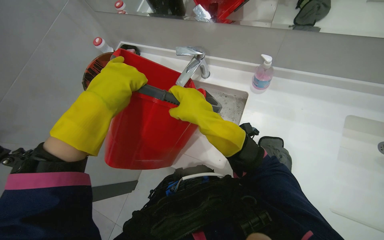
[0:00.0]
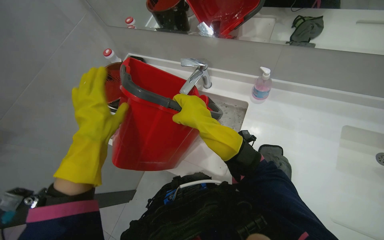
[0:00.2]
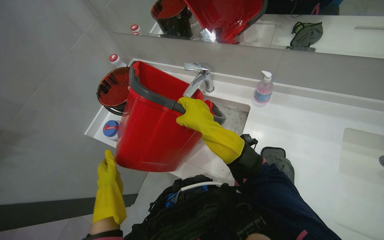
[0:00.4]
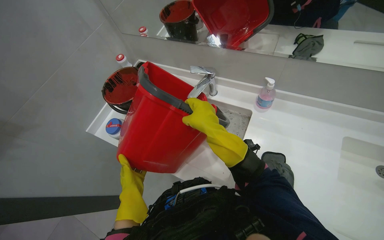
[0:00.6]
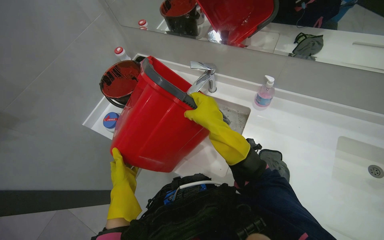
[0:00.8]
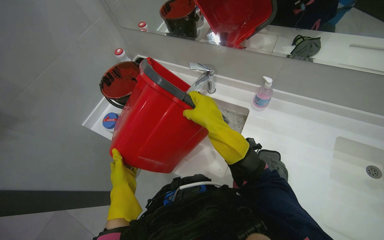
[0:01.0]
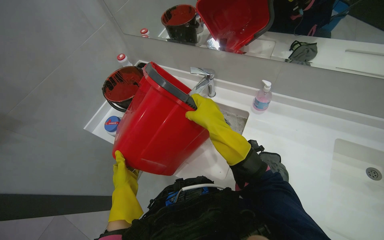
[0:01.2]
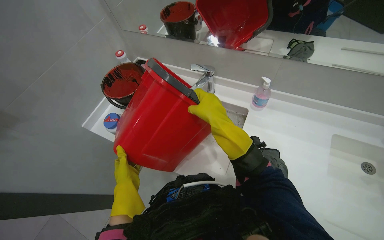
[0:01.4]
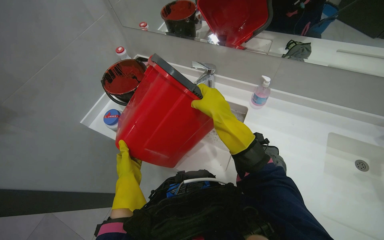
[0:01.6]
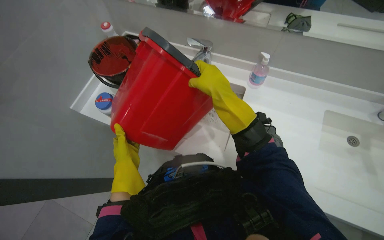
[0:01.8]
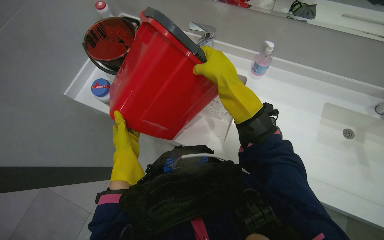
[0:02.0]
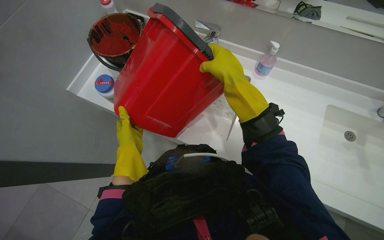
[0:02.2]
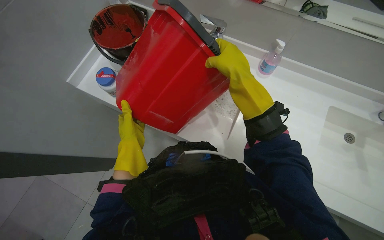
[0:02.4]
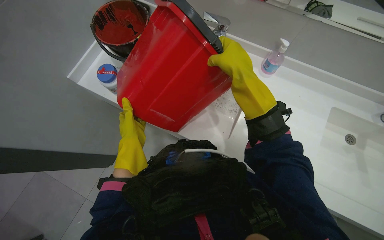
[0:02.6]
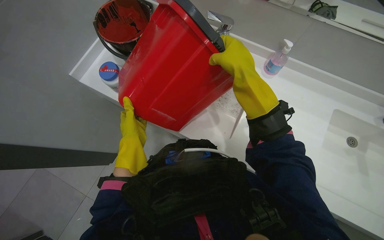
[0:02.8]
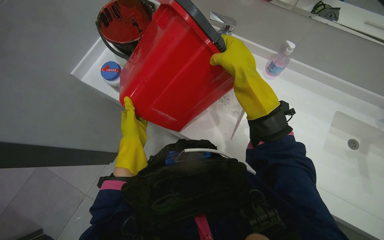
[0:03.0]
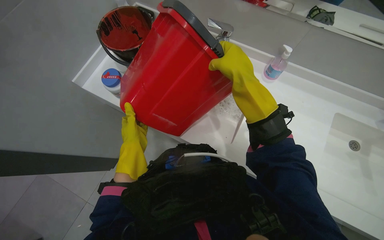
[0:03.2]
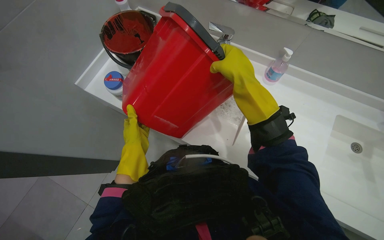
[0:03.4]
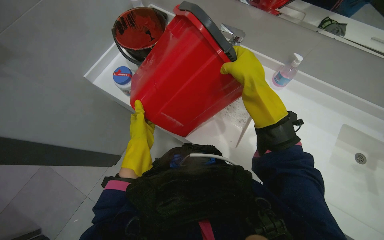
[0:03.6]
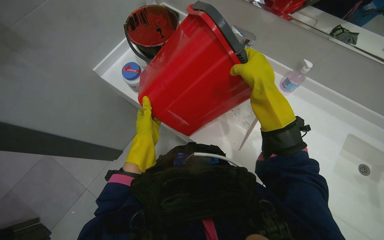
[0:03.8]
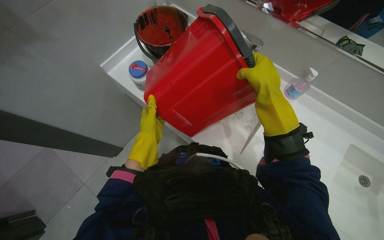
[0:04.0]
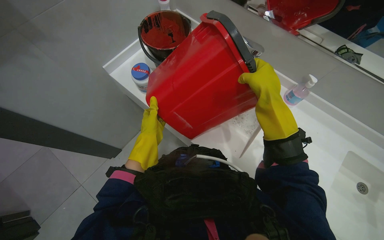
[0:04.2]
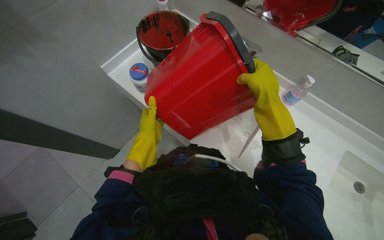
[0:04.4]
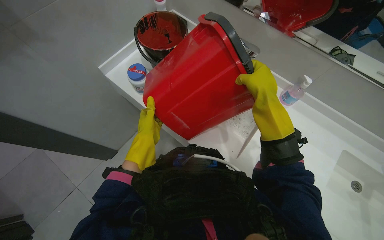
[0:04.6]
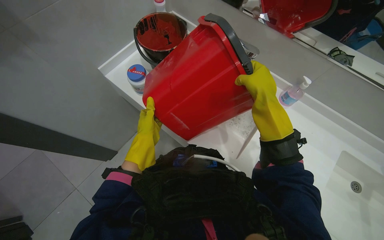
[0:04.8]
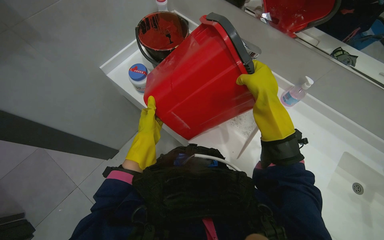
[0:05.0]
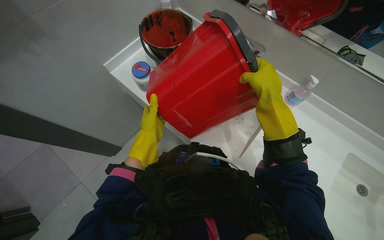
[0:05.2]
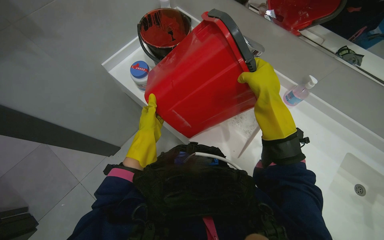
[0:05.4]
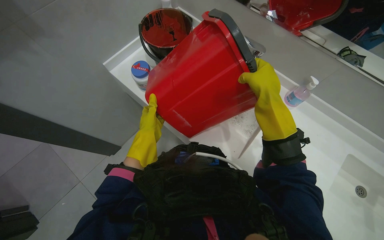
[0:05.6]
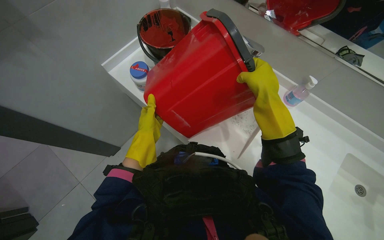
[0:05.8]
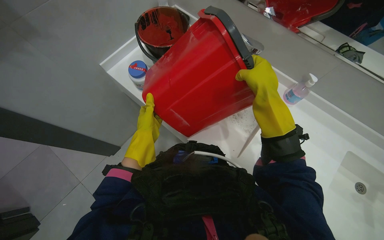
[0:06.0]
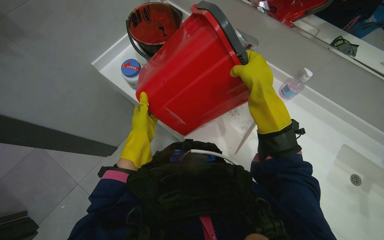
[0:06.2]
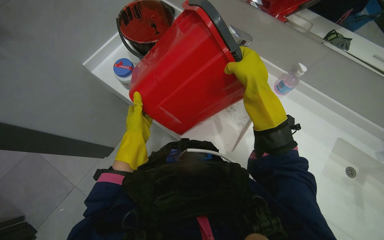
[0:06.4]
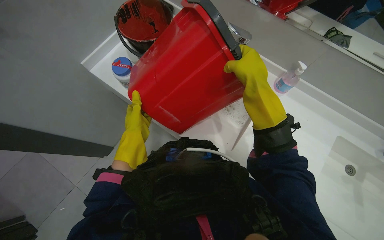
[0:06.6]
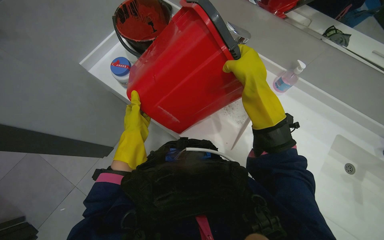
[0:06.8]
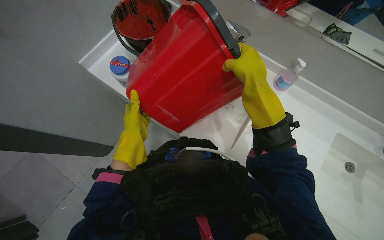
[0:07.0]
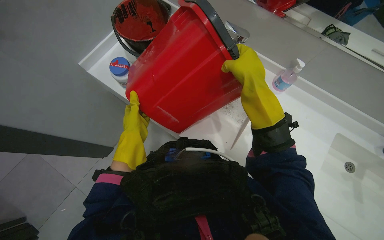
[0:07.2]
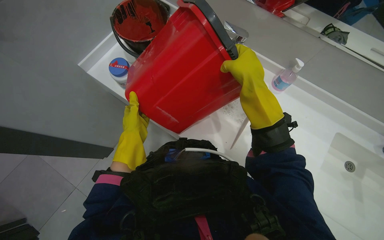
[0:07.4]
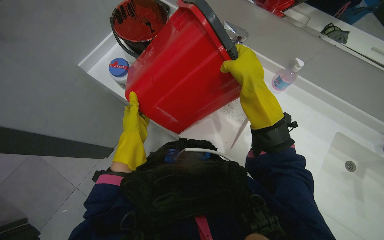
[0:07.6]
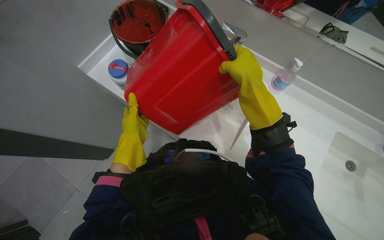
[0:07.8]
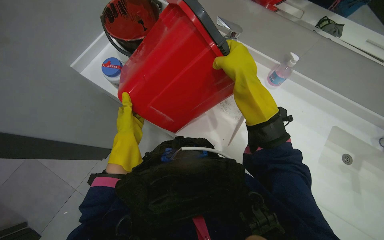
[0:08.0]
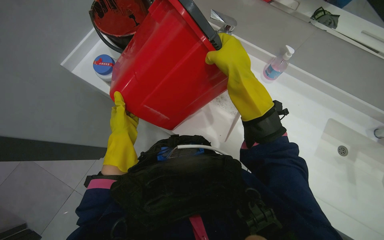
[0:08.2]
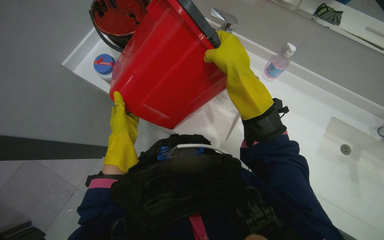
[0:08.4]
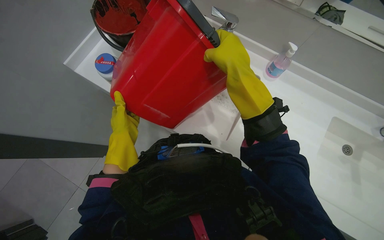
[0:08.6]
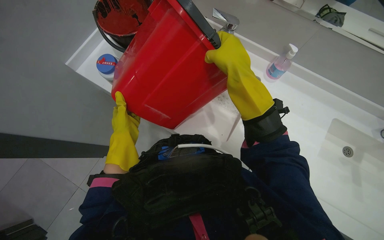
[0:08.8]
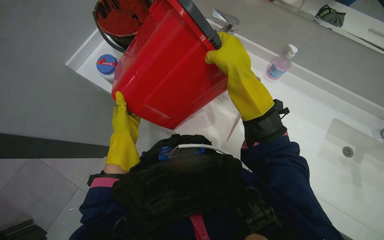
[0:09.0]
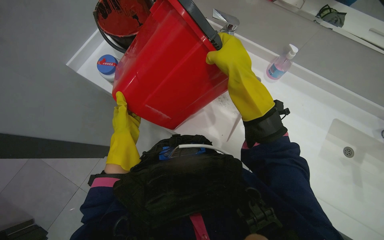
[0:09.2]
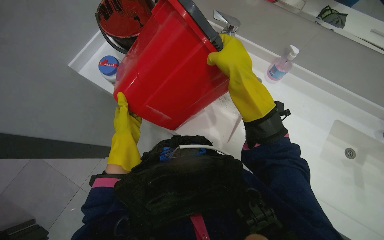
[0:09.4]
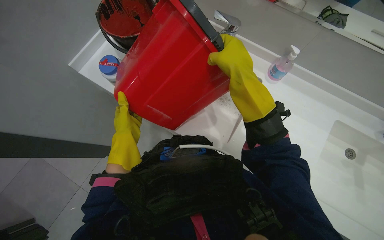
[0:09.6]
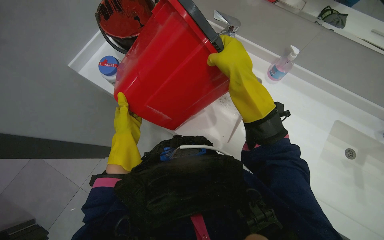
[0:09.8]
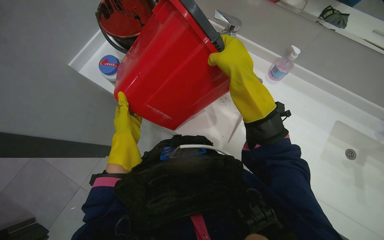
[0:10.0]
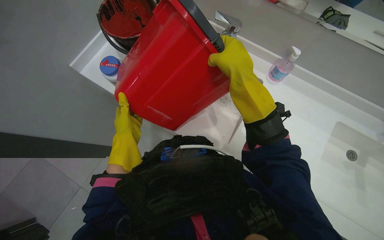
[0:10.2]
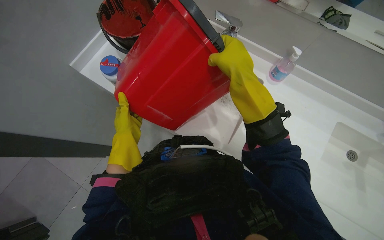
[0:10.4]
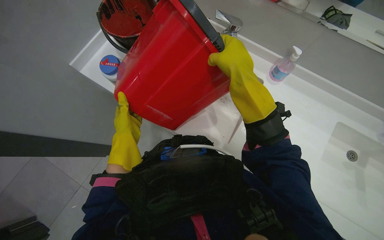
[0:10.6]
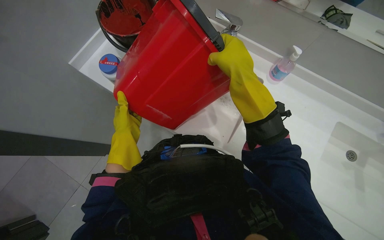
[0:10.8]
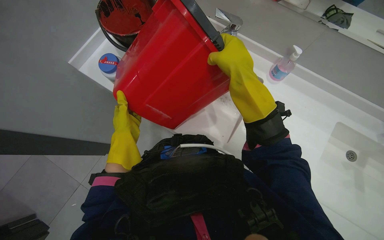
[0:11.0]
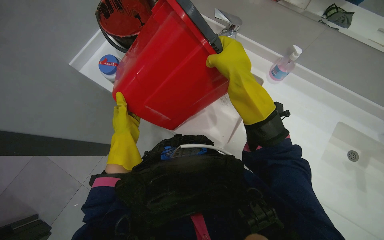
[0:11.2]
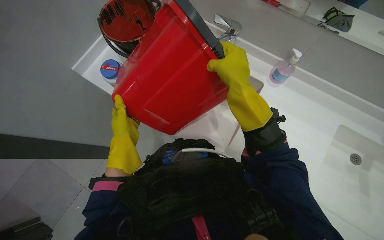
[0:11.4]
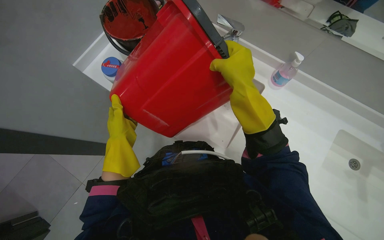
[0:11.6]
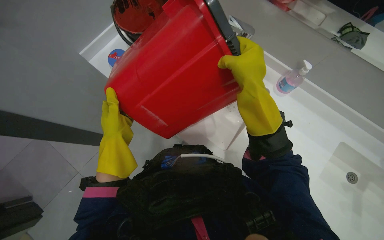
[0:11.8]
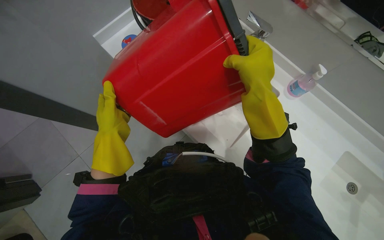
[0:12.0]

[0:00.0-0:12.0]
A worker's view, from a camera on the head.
Job: preparing cleaning supplies.
The whole recording: Emptying and refilling cleaning buckets. The worker empties dirty water from cleaning buckets into the sink and refills a bucket with clean water.
0:00.0 to 0:01.6: The left hand shifts approximately 25 cm down the picture.
0:01.6 to 0:03.0: The hands work in one place, with small movements.
0:03.0 to 0:10.4: The hands stay close to where they were, moving slightly.
0:10.4 to 0:12.0: The hands work in one place, with small movements.

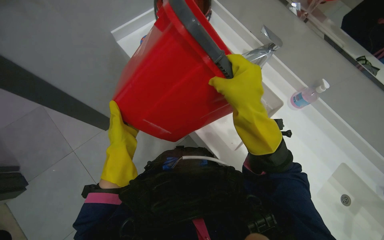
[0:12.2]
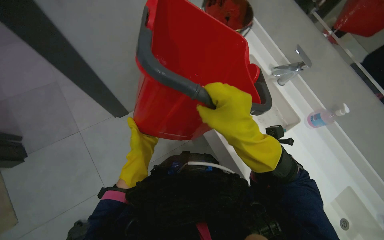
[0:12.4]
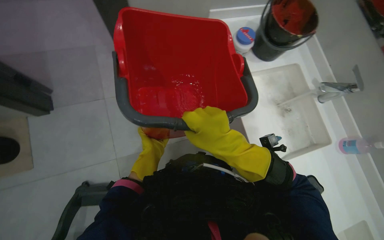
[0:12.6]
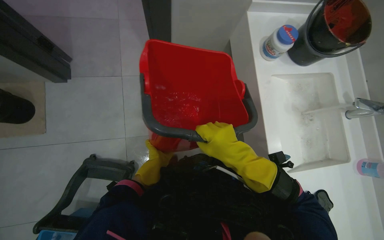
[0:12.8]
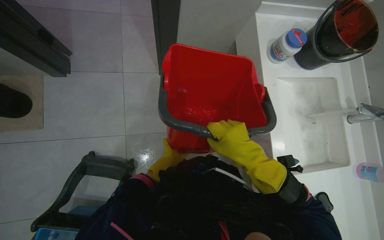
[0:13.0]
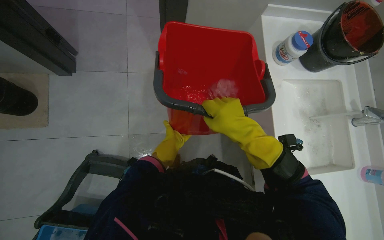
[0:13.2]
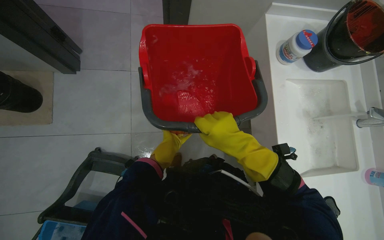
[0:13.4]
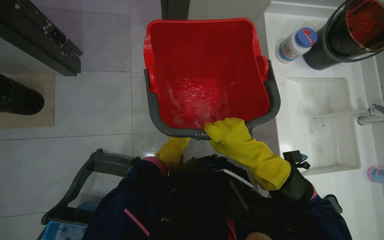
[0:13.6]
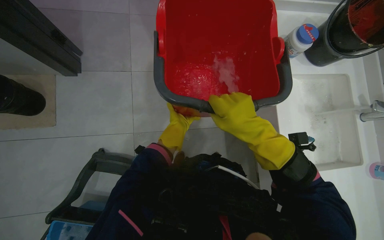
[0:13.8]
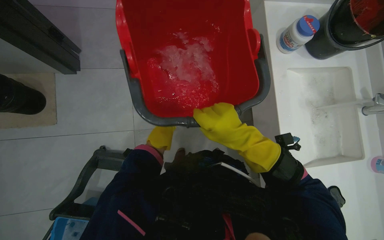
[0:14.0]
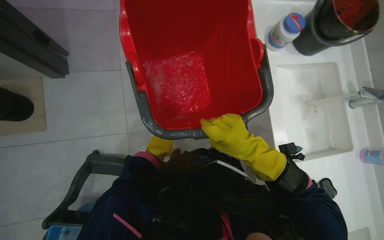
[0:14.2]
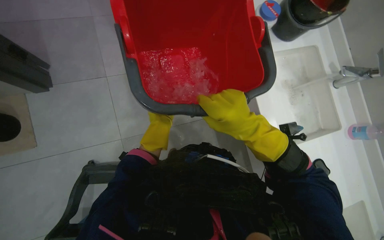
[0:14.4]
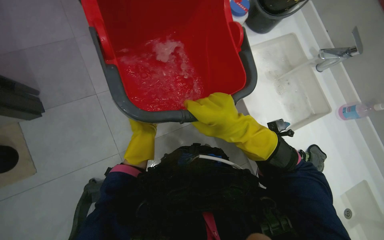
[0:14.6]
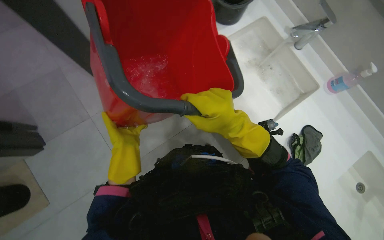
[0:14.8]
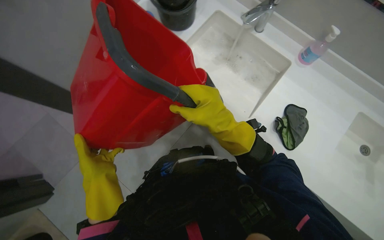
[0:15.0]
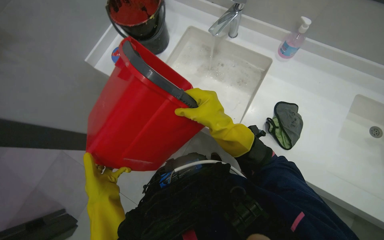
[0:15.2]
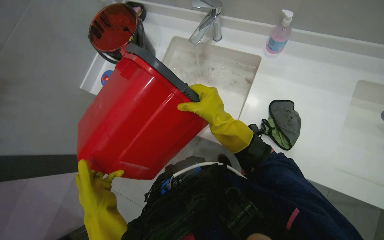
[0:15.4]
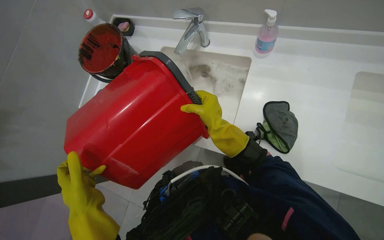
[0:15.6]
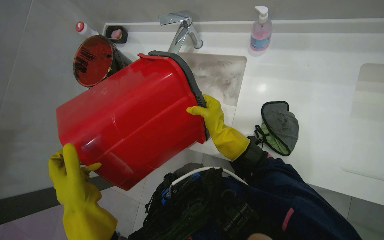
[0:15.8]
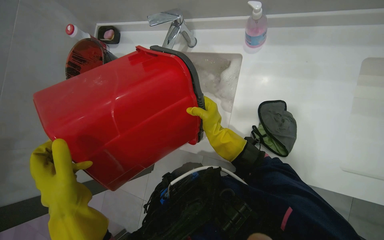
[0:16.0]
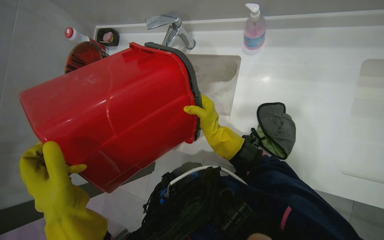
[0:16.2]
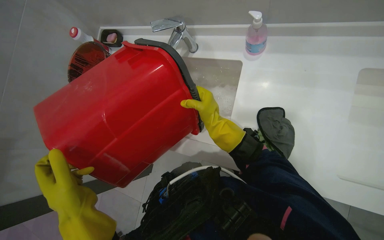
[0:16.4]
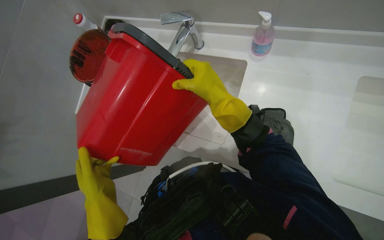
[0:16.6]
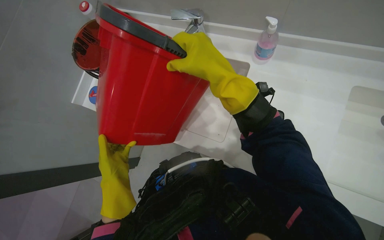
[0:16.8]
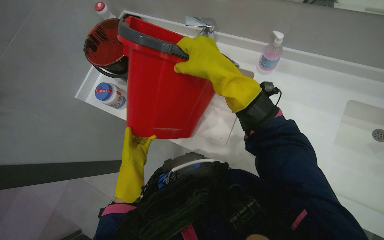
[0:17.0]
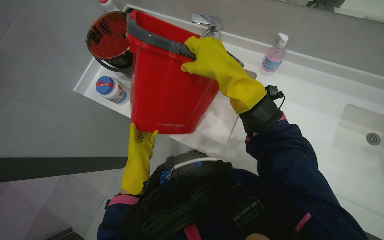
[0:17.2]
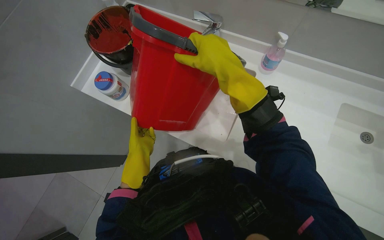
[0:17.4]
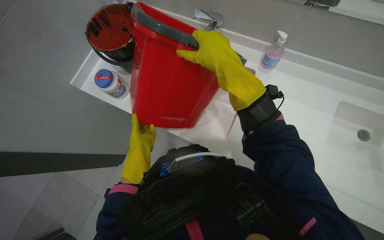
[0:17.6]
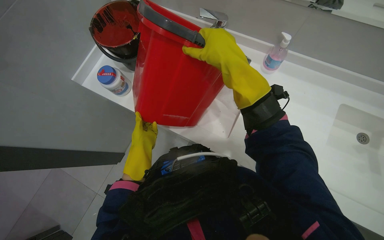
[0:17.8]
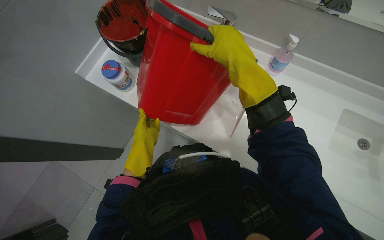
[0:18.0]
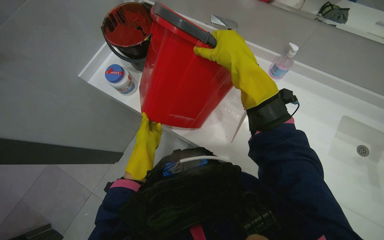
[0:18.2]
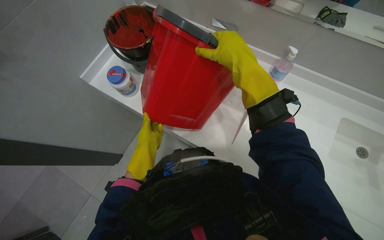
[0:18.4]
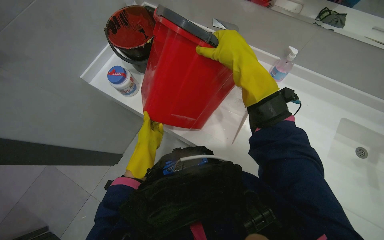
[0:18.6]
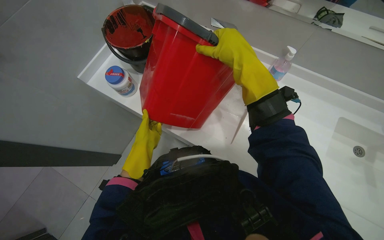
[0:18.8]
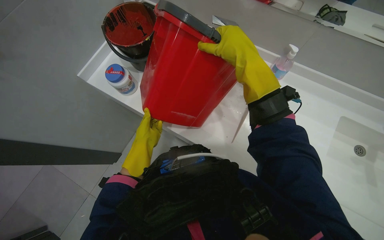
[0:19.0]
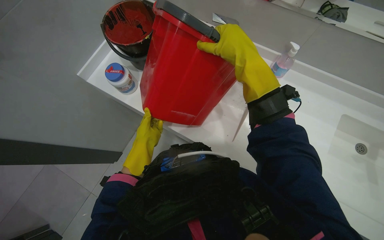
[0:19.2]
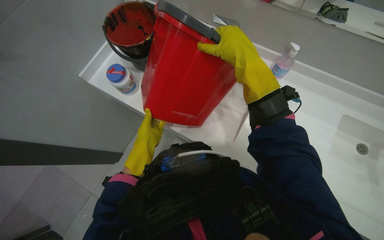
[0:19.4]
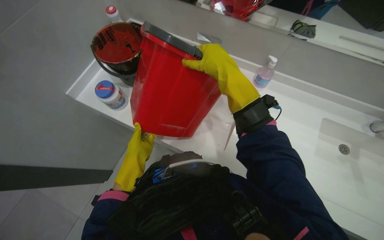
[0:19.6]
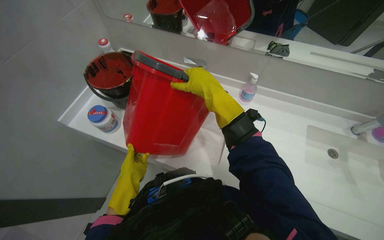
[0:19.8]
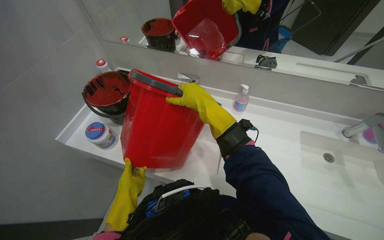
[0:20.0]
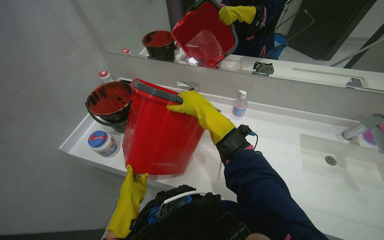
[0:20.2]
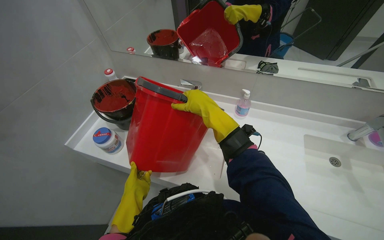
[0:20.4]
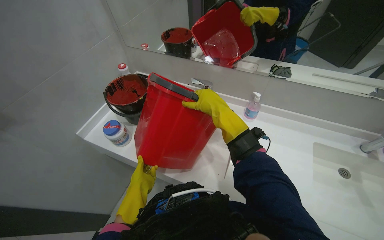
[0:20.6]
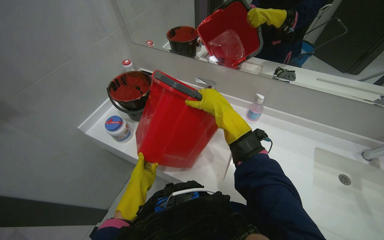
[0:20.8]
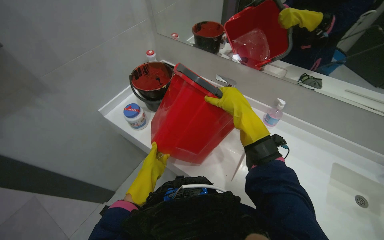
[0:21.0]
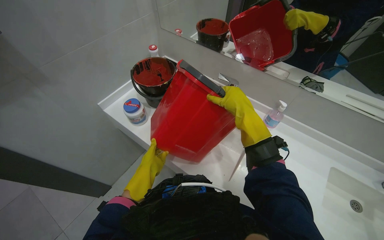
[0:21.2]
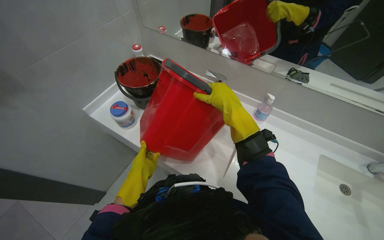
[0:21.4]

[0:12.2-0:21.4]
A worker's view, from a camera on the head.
Job: preparing cleaning supplies.
The whole recording: Emptying and refilling cleaning buckets. The worker empties dirty water from cleaning buckets into the sink and refills a bucket with clean water.
0:12.2 to 0:13.8: The scene turns approximately 35 degrees clockwise in the picture.
0:13.8 to 0:15.2: The scene turns roughly 55 degrees counterclockwise in the picture.
0:15.2 to 0:16.8: The left hand heads up the picture, covering about 15 cm, and reaches some 15 cm nearer to the camera, then returns. The right hand shifts roughly 15 cm up the picture and nearer to the camera.
0:16.8 to 0:18.4: The left hand travels farther from the camera by approximately 10 cm.
0:18.4 to 0:19.8: The hands are busy where they are.
